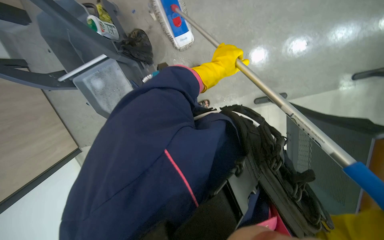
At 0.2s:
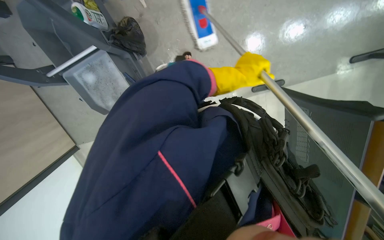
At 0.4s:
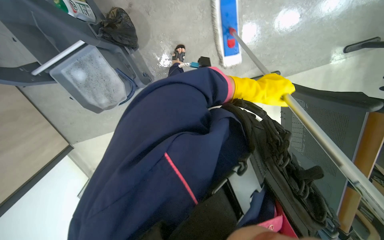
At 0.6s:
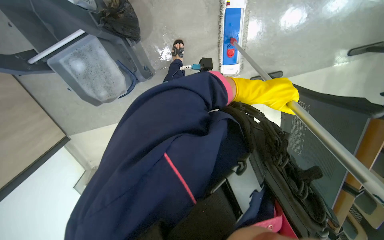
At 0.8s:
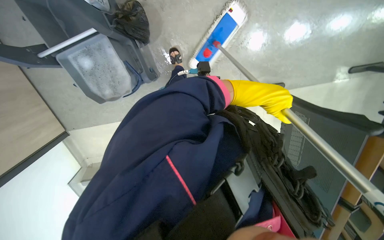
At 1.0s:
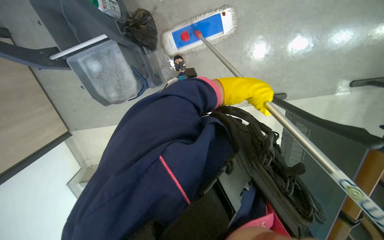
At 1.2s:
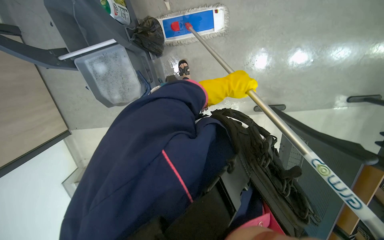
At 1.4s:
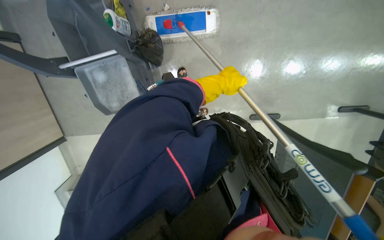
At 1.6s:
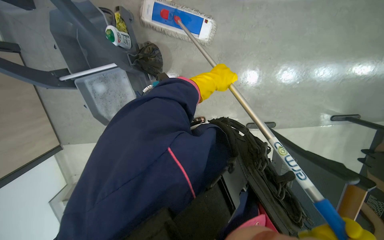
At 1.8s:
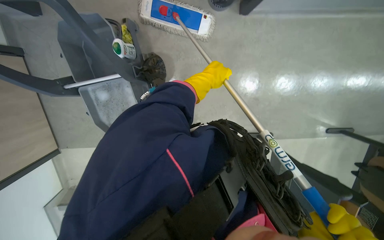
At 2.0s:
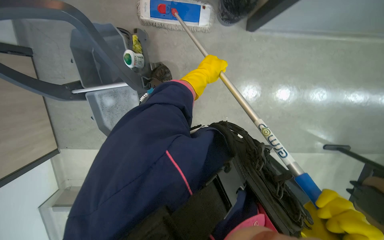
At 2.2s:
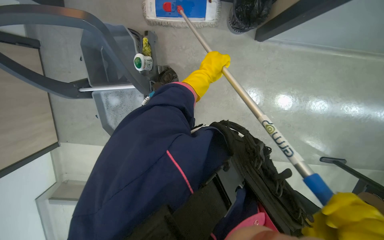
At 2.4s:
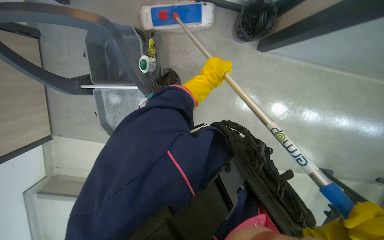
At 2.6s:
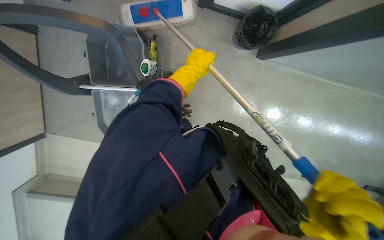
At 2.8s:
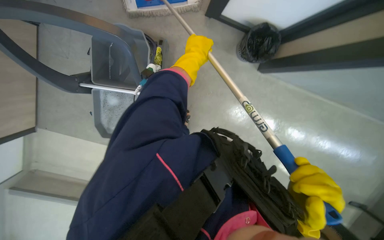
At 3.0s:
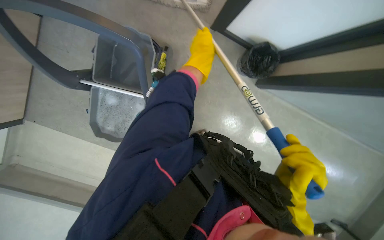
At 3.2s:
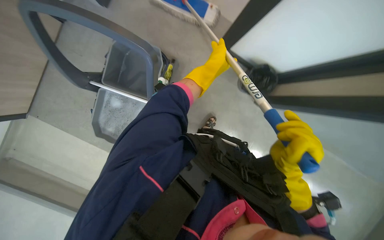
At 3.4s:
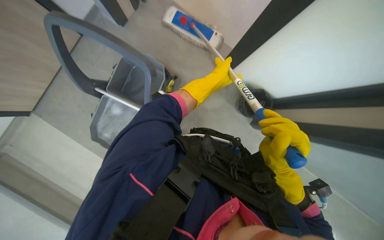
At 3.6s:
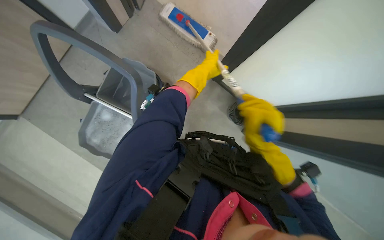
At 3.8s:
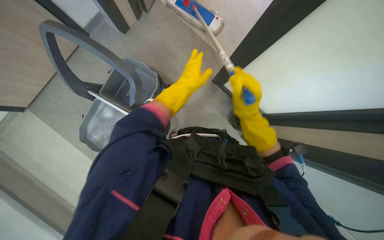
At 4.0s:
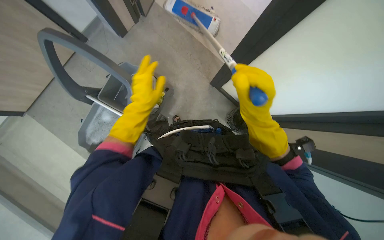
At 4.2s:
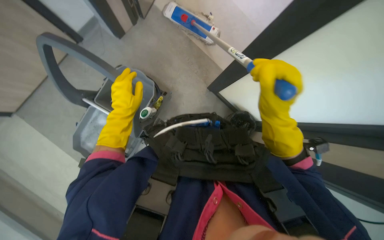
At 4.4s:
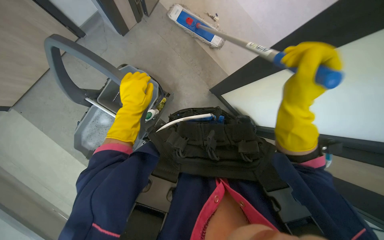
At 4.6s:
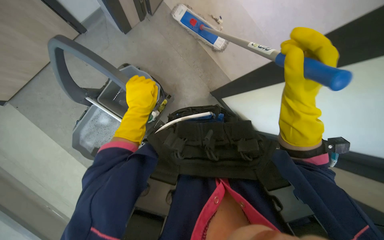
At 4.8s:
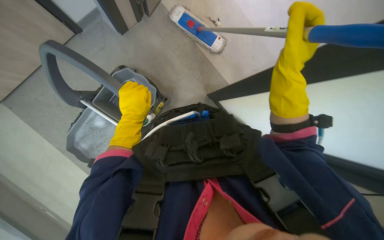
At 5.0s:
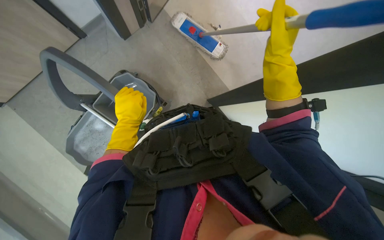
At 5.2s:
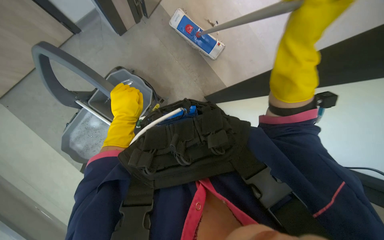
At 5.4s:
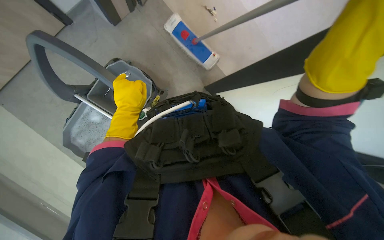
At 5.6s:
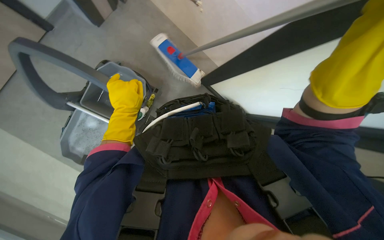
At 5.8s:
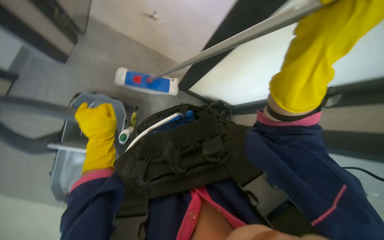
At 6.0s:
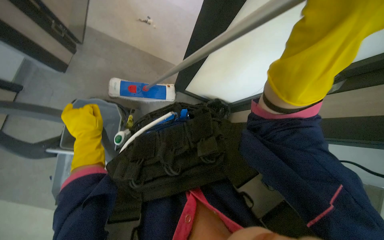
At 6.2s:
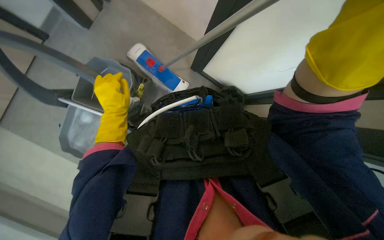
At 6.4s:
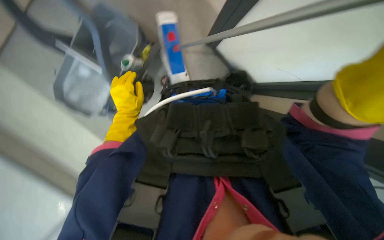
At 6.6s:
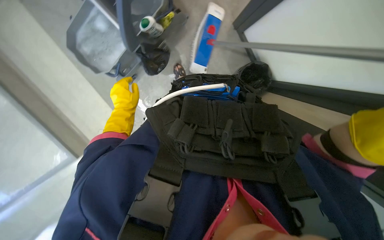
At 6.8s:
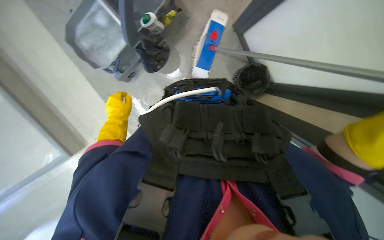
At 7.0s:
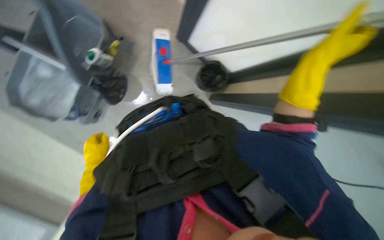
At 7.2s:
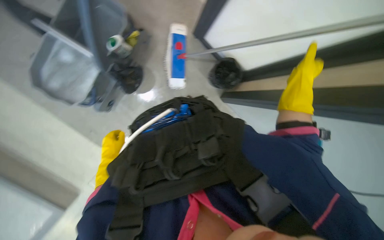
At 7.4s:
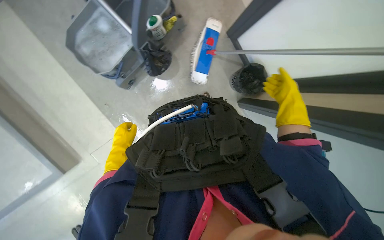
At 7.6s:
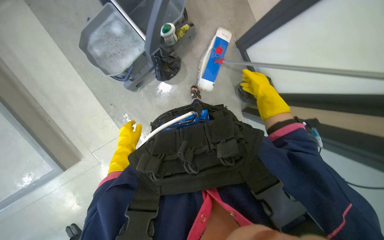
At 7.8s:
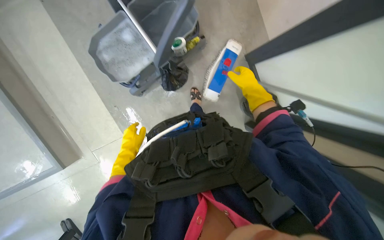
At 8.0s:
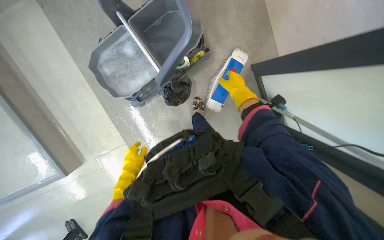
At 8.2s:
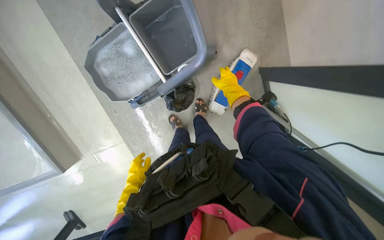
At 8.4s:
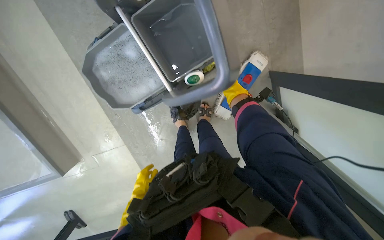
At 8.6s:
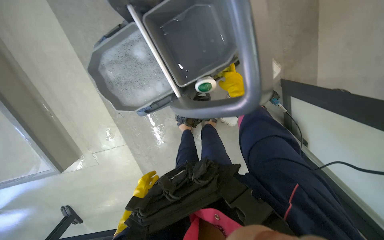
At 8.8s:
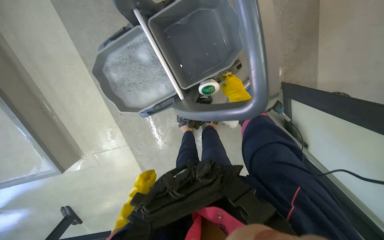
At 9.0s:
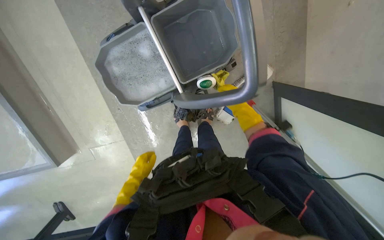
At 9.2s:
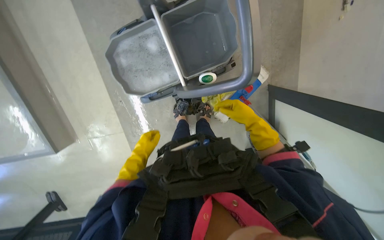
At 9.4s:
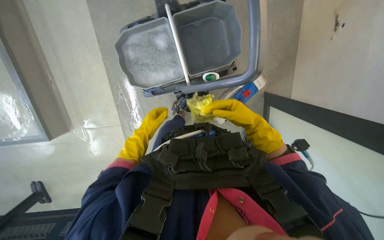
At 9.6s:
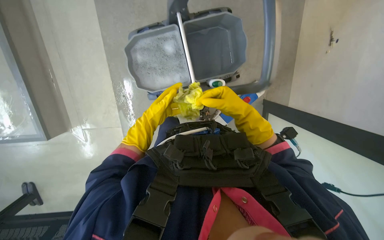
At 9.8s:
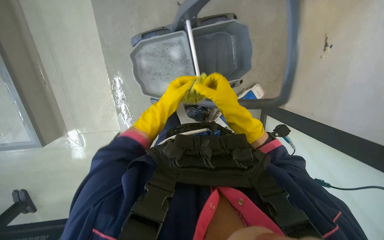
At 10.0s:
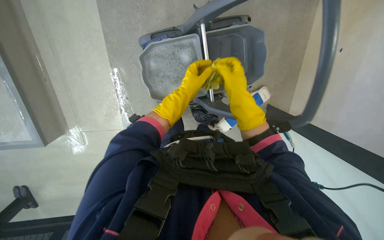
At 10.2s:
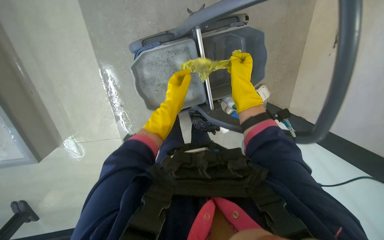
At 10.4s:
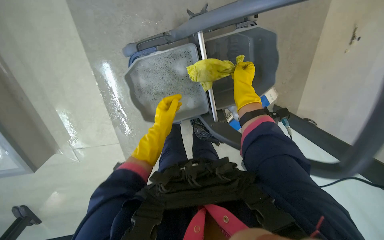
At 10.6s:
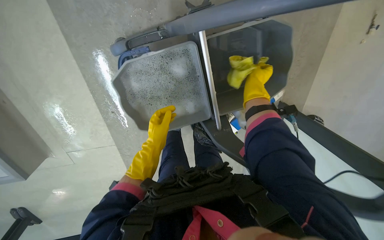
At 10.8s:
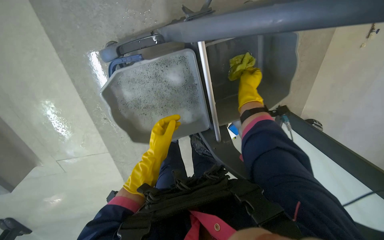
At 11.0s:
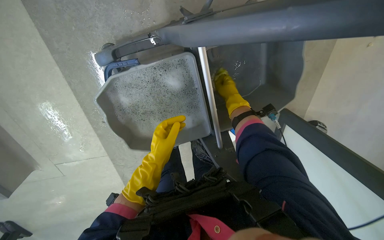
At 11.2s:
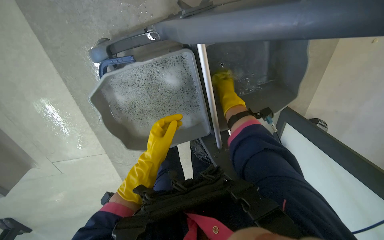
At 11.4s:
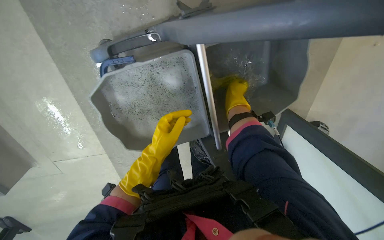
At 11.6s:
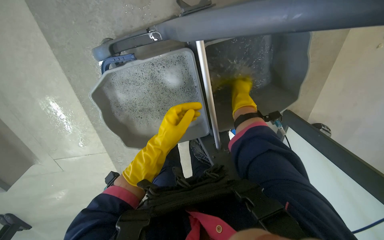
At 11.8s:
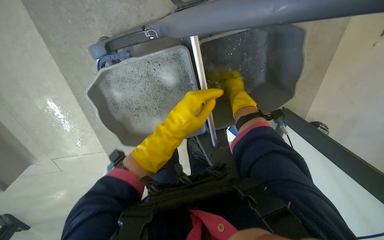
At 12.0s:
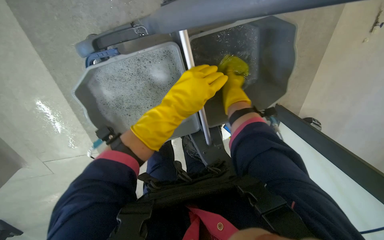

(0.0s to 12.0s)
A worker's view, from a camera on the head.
Job: mopping floor.
The whole recording: Mopping classroom floor. The worker mops the classroom floor, moving around chairs and tables and washes cloth.
0.0s - 1.6s: The left hand goes to the right and returns, roughly 20 cm each way.
1.6s - 3.0s: Everything in view rotates about 25 degrees clockwise. The left hand moves up the picture, roughly 40 cm.
3.0s - 4.4s: The wearer looks some 15 degrees further upward. The right hand moves up the picture, roughly 25 cm; the left hand moves to the left, approximately 20 cm.
6.0s - 7.6s: The camera pitches downward, by roughly 15 degrees. Everything in view rotates roughly 30 degrees clockwise.
7.6s - 9.0s: The camera is carried some 50 cm.
9.0s - 10.4s: The two hands go approximately 10 cm up the picture.
10.4s - 12.0s: The left hand heads nearer to the camera and to the right, covering about 20 cm.

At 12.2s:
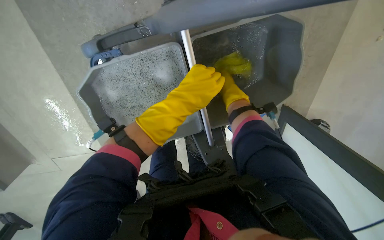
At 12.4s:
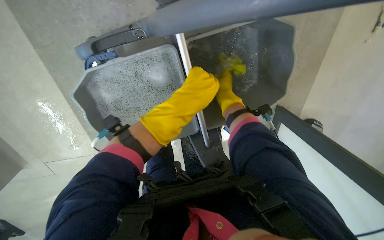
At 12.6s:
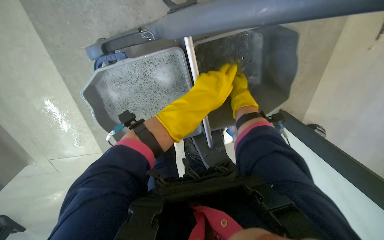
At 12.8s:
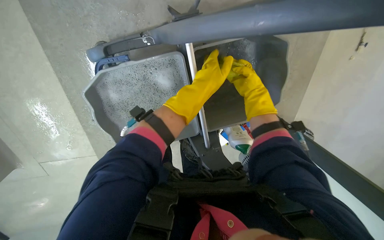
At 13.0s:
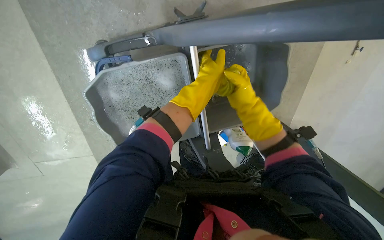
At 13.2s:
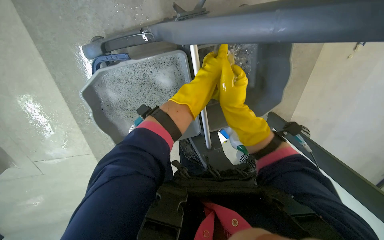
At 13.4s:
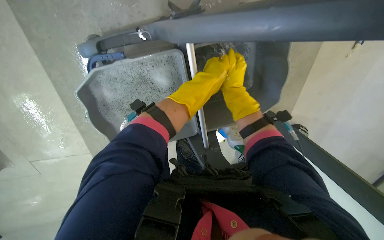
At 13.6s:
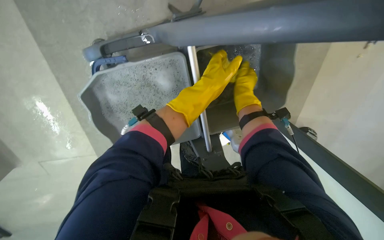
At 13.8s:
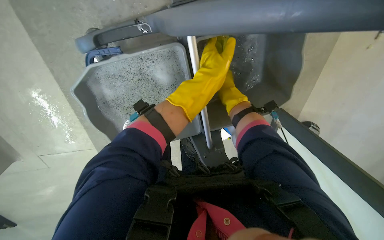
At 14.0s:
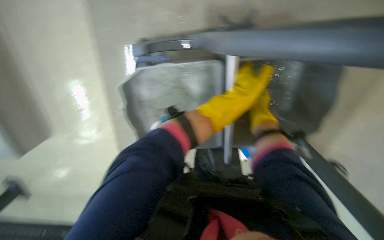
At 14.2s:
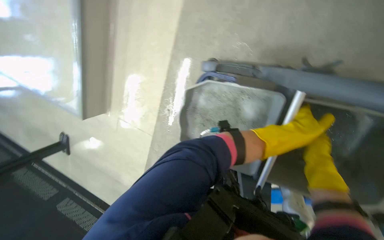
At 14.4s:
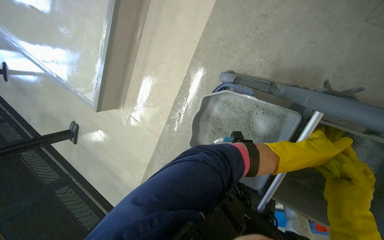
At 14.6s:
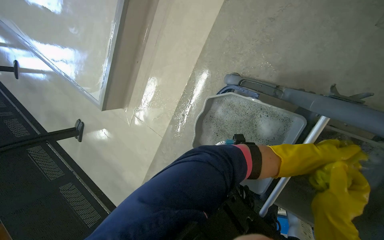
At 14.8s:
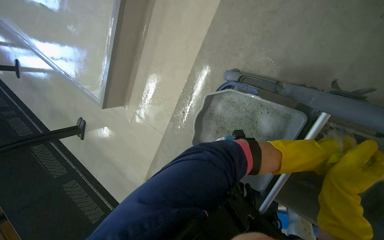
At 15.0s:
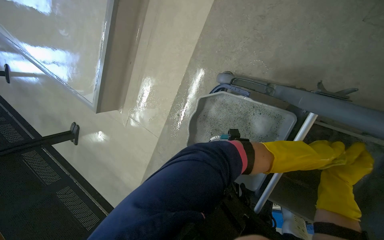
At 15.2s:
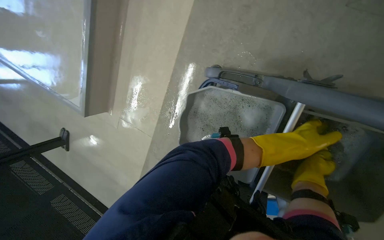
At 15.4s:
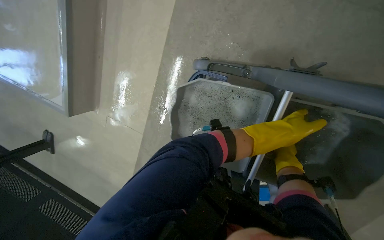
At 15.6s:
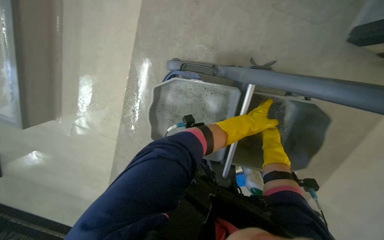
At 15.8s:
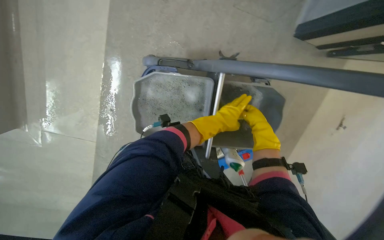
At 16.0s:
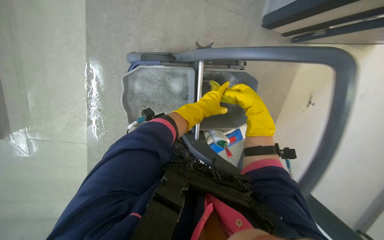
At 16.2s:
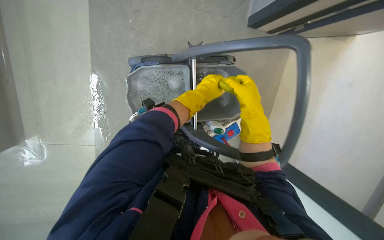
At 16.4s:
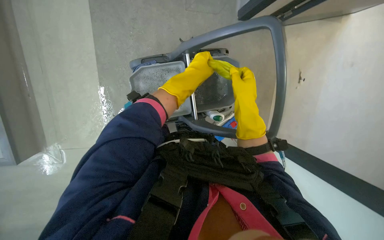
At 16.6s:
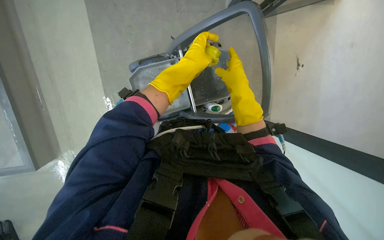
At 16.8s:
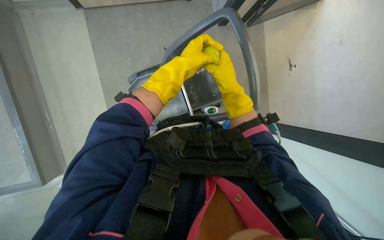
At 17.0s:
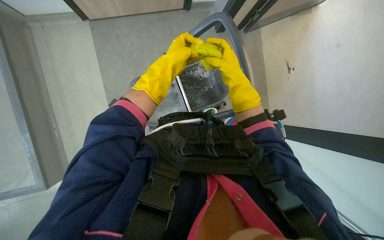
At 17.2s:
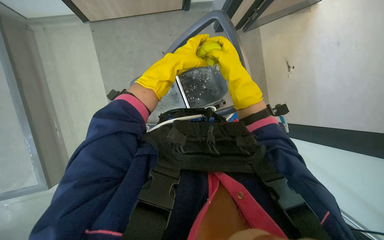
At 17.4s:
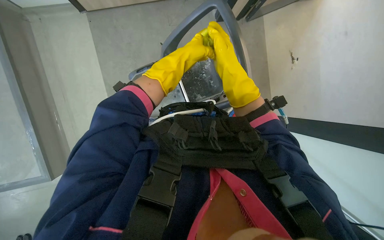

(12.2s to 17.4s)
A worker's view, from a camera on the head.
Job: mopping floor.
The whole recording: Mopping classroom floor. The worker mops the classroom floor, moving around chairs and tables and washes cloth.
15.6s - 17.4s: The camera travels roughly 50 cm. Everything in view rotates roughly 35 degrees counterclockwise.

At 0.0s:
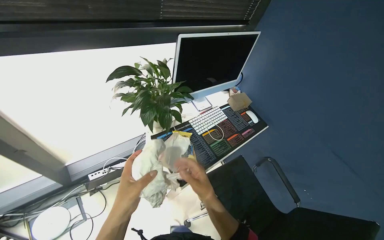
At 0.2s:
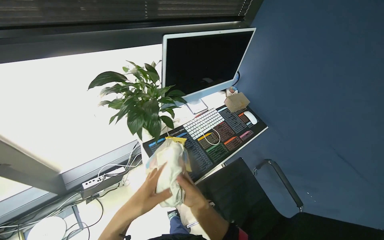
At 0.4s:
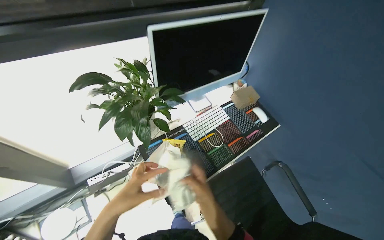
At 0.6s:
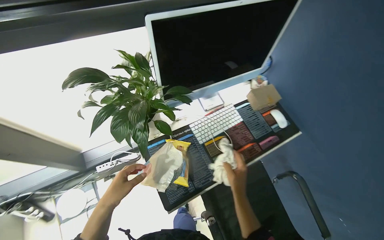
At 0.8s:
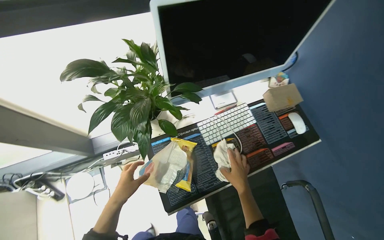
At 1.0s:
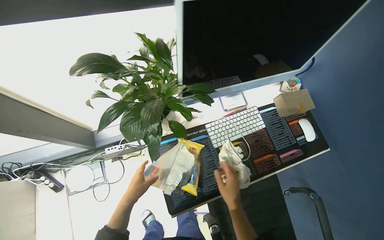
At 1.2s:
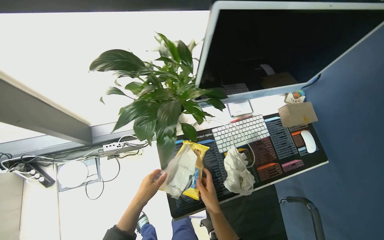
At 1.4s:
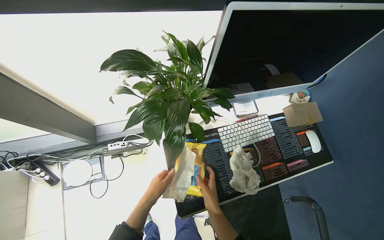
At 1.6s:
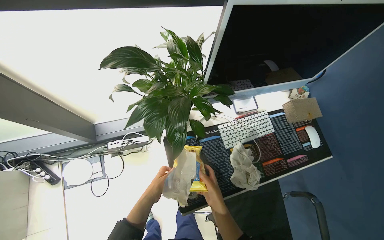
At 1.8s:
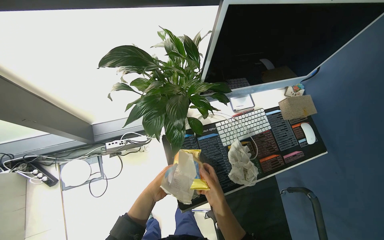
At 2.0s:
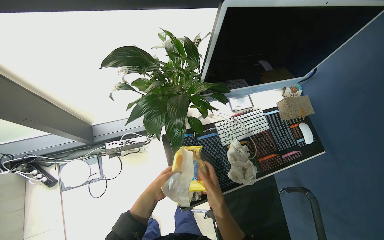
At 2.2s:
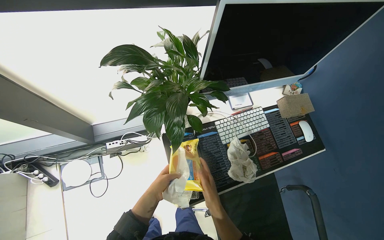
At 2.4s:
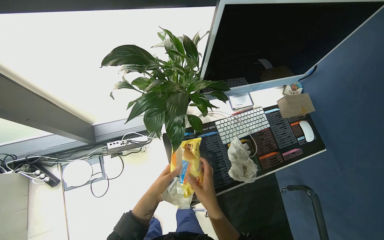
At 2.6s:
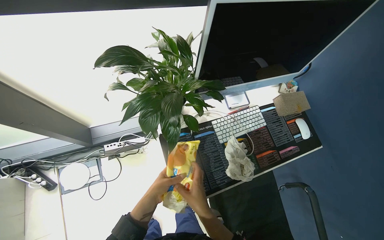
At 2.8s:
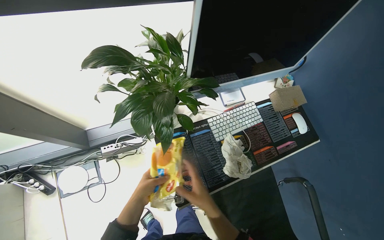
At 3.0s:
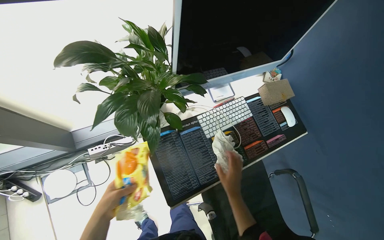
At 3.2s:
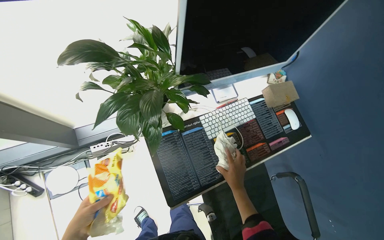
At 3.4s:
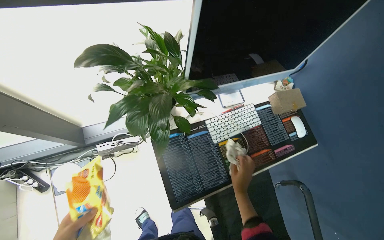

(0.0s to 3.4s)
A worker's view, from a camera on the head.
Job: wiping surfaces.
The whole recording: Wiping office desk surfaces. The worker wipes the surfaces of office desks, including keyboards and mice etc.
0.0s - 1.6s: The wearer's head swings some 20 degrees to the left. The camera pitches downward, by about 15 degrees. The left hand heads farther from the camera, covering approximately 20 cm; the right hand reaches about 25 cm farther from the camera, then returns.
1.6s - 3.4s: The right hand heads to the right and farther from the camera, covering approximately 20 cm.
